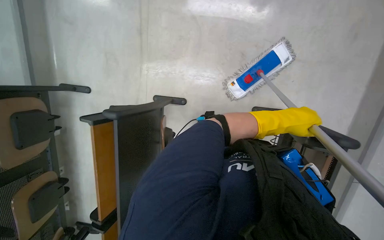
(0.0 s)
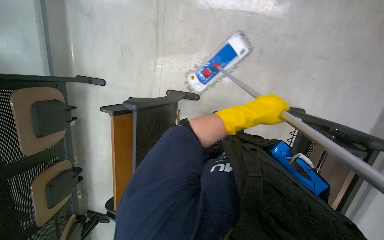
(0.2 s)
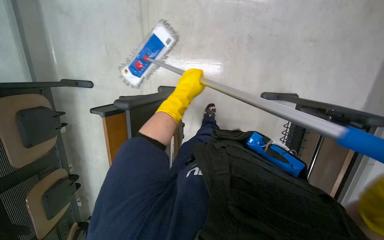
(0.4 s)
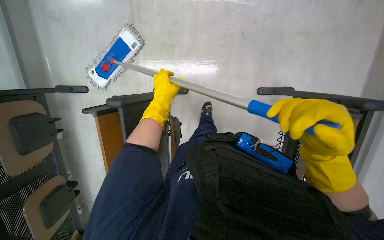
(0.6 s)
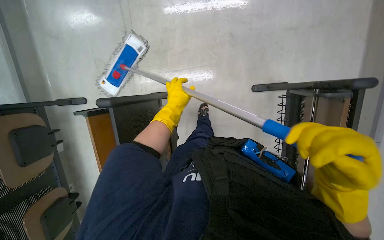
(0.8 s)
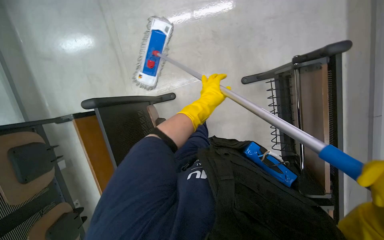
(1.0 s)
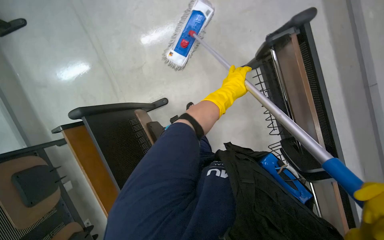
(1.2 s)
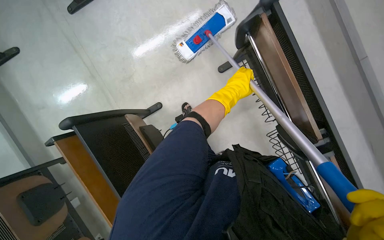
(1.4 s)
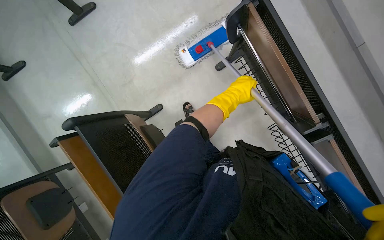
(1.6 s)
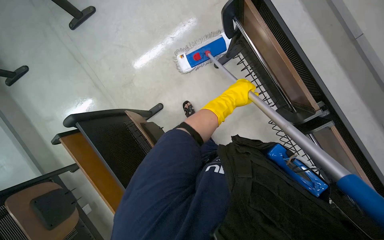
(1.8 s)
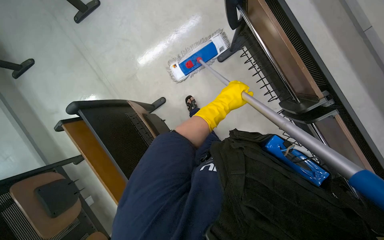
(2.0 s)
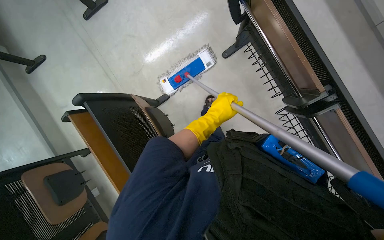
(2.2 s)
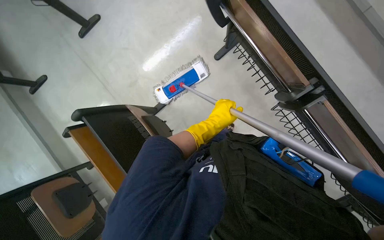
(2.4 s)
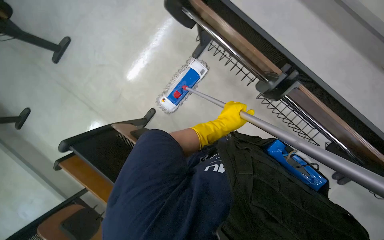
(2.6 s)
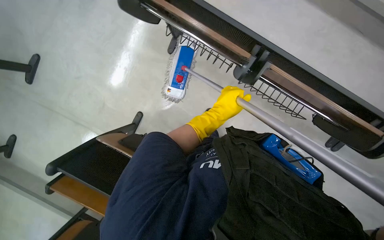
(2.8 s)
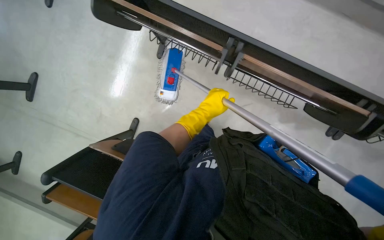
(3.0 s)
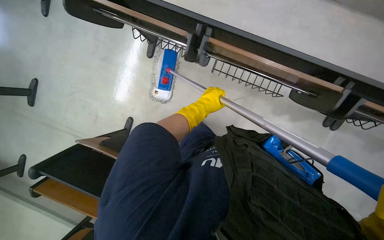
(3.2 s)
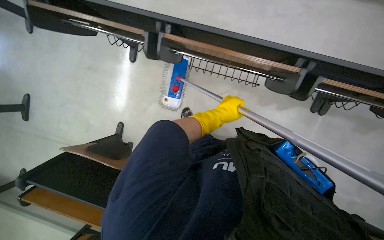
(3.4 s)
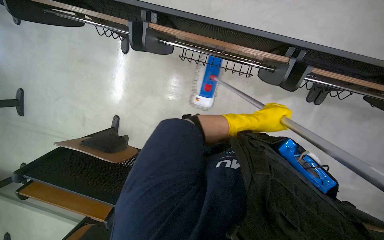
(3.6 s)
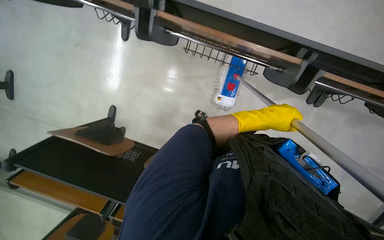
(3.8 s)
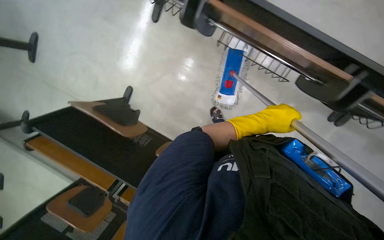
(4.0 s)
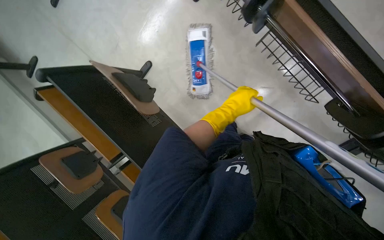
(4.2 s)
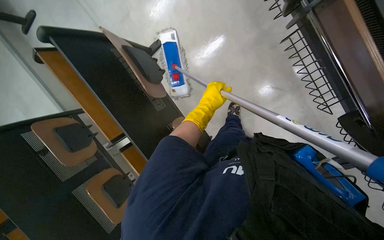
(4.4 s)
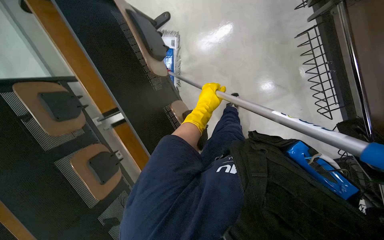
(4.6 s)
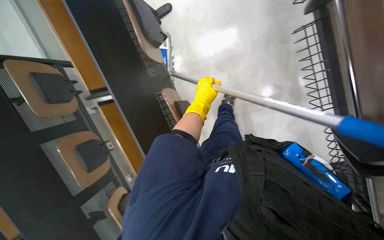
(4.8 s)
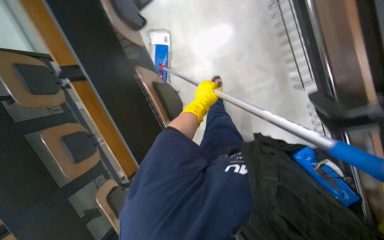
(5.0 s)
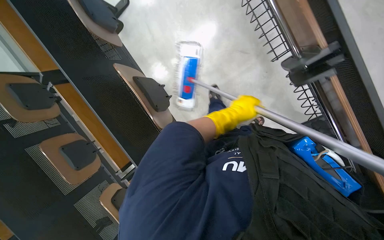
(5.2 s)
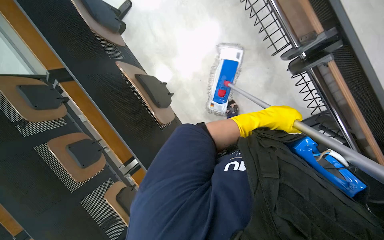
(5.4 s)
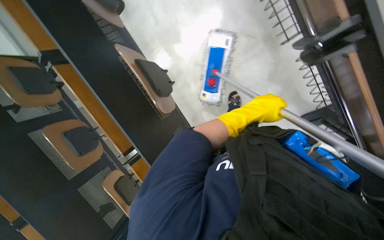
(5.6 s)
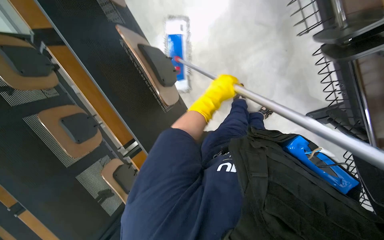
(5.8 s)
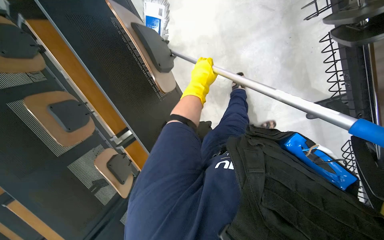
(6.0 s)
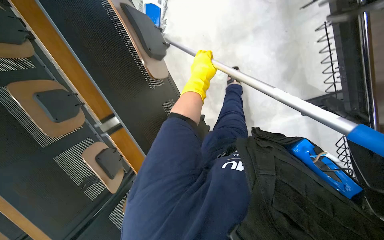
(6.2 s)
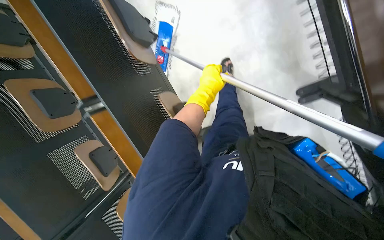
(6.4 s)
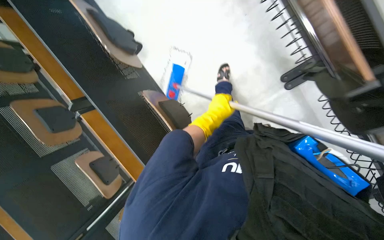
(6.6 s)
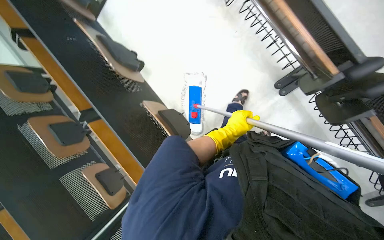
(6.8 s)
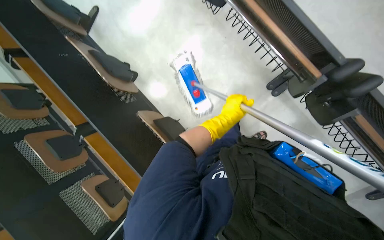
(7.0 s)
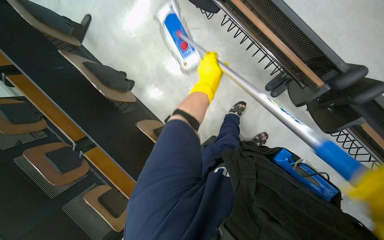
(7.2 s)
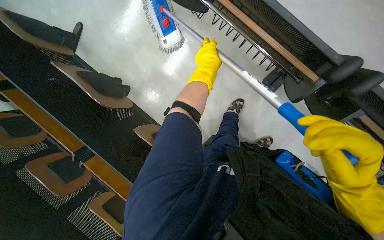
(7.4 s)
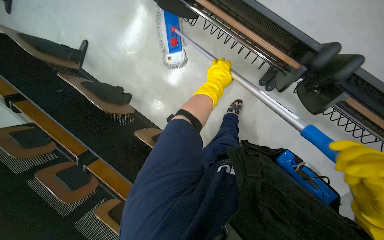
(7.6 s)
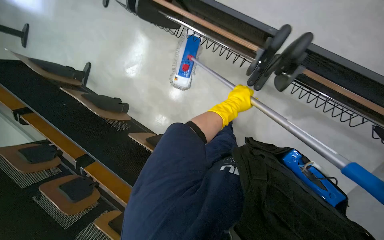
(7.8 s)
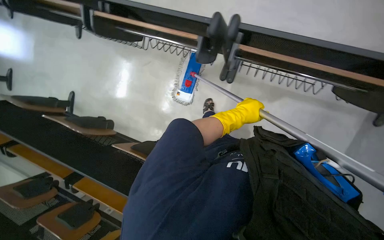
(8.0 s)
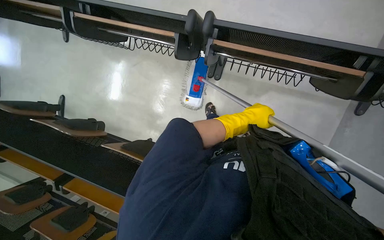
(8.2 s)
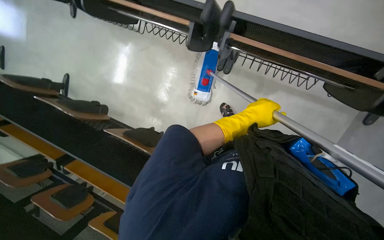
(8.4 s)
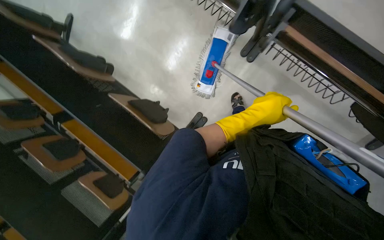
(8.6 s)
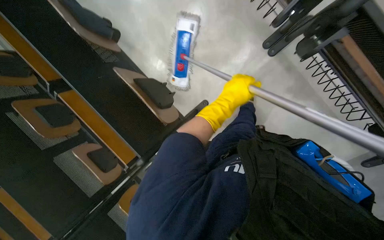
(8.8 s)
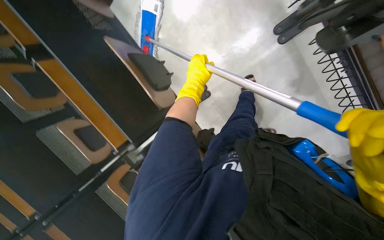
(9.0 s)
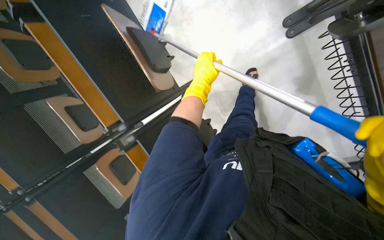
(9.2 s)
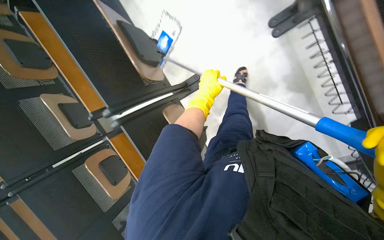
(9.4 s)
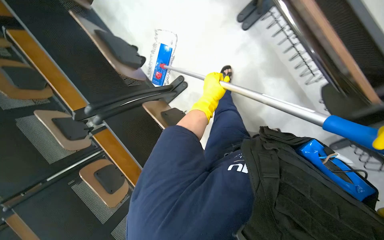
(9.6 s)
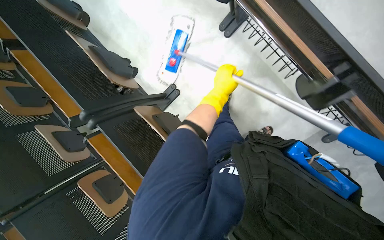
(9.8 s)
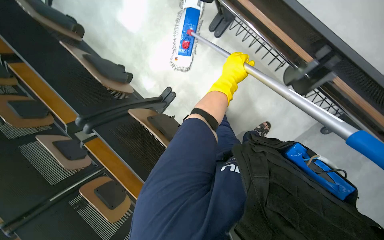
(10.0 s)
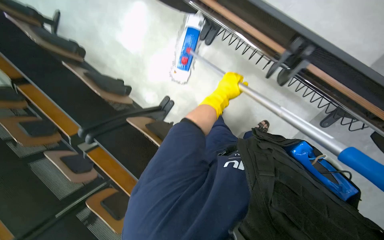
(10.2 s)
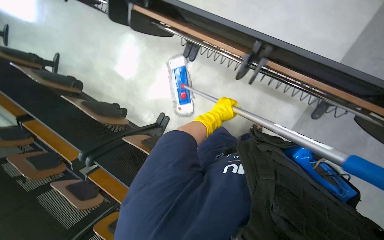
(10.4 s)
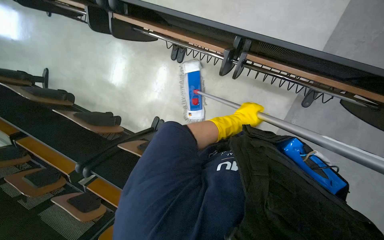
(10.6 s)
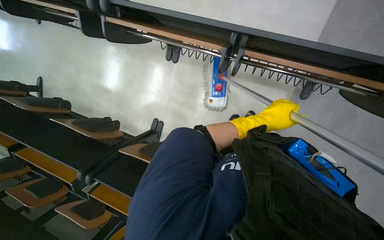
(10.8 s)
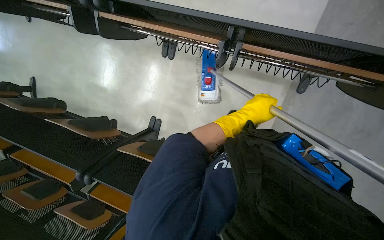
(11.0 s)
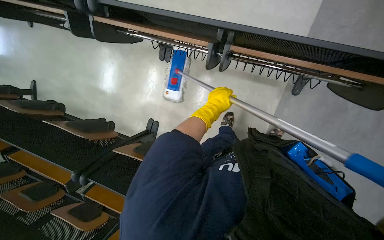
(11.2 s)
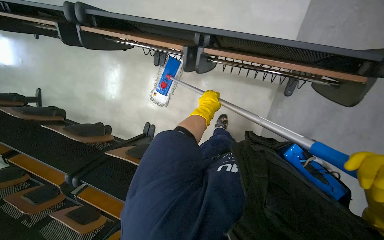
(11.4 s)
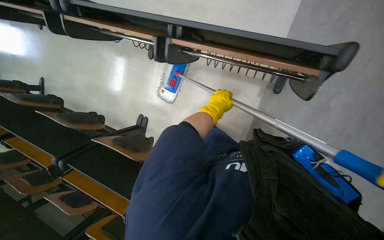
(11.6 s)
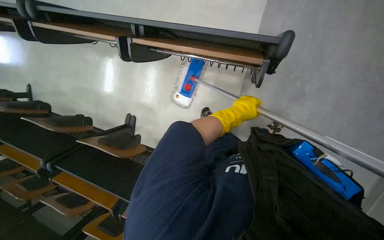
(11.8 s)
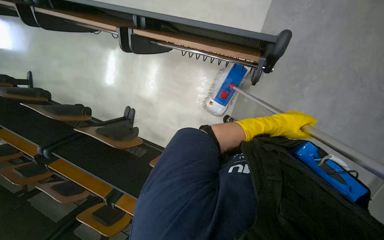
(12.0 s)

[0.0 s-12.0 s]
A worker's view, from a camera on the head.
Job: mopping floor.
The whole recording: Mopping lecture hall floor. The worker mops the floor in the lecture hall, moving chairs and other items as needed to clean the area.
0.0 to 1.6 s: The left hand travels to the left by some 15 cm.
1.6 to 3.0 s: The scene rotates counterclockwise by approximately 35 degrees.
3.0 to 4.4 s: The wearer looks some 15 degrees further downward. Everything in view rotates some 30 degrees clockwise.
4.4 to 6.0 s: The camera pitches downward, by about 15 degrees. The left hand goes to the right and returns, some 50 cm each way.
6.0 to 7.6 s: The camera travels some 50 cm. The view tilts roughly 20 degrees upward.
7.6 to 9.0 s: The view tilts about 15 degrees downward.
9.0 to 10.4 s: The head travels some 70 cm. The camera pitches upward, by about 25 degrees.
10.4 to 12.0 s: The camera travels to the right, about 50 cm.

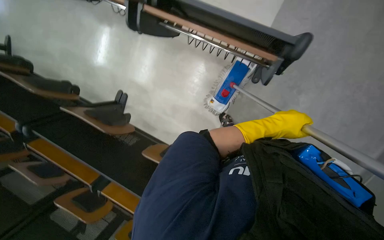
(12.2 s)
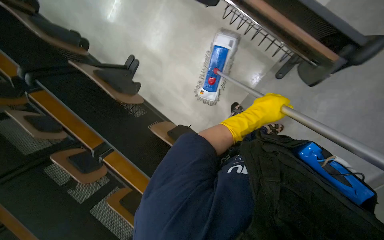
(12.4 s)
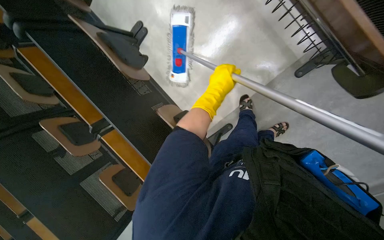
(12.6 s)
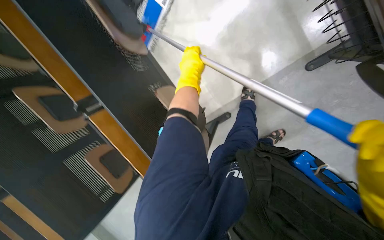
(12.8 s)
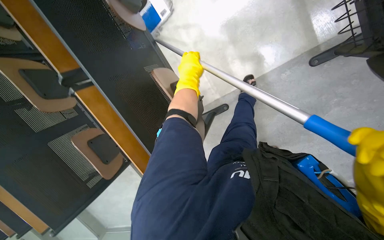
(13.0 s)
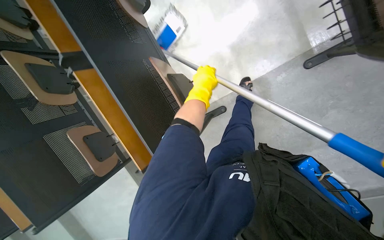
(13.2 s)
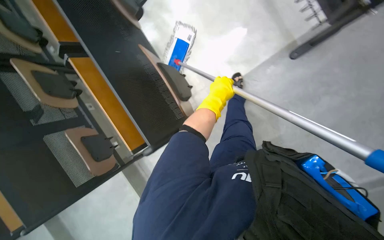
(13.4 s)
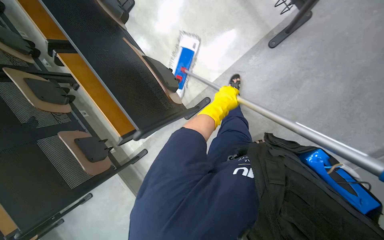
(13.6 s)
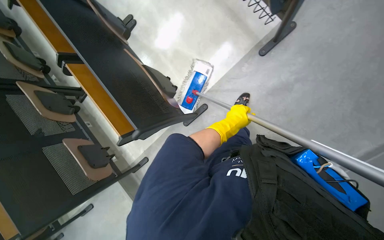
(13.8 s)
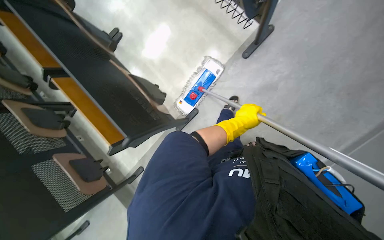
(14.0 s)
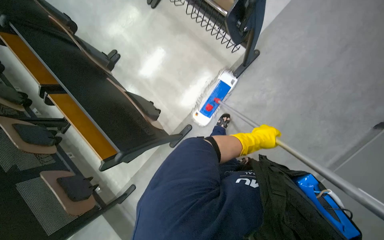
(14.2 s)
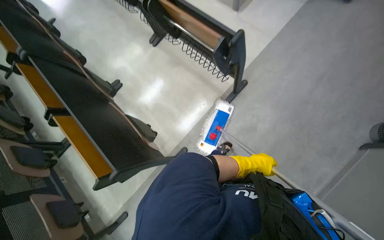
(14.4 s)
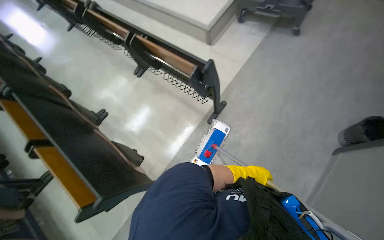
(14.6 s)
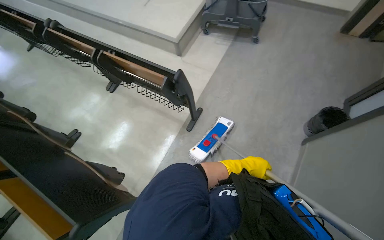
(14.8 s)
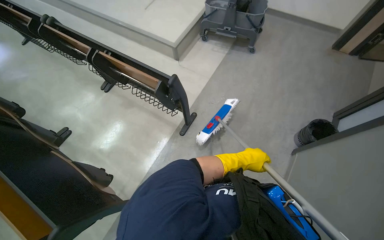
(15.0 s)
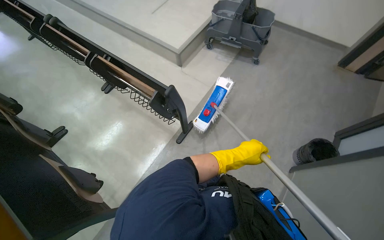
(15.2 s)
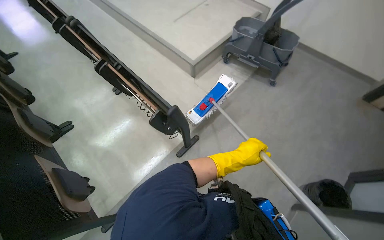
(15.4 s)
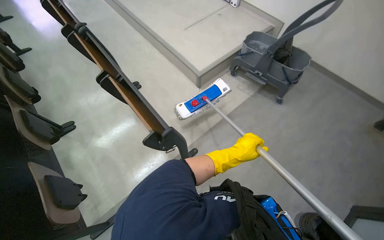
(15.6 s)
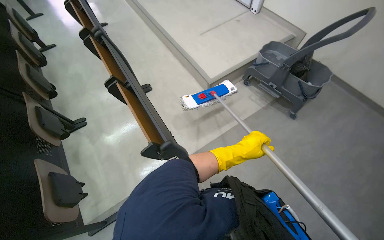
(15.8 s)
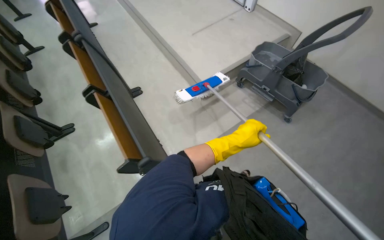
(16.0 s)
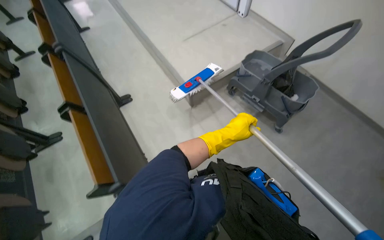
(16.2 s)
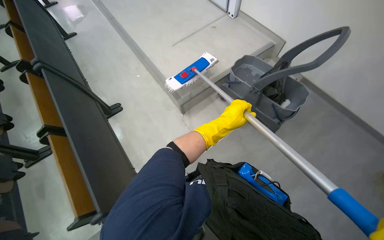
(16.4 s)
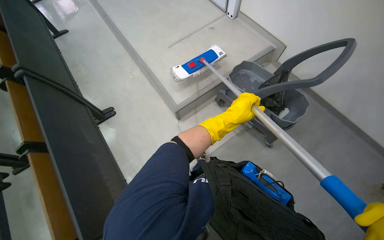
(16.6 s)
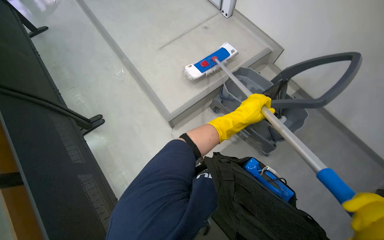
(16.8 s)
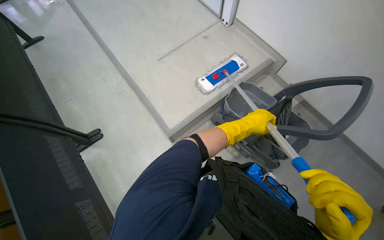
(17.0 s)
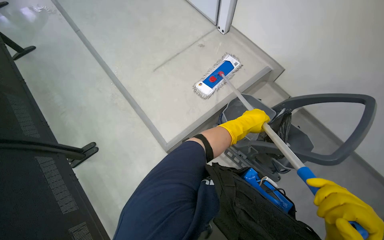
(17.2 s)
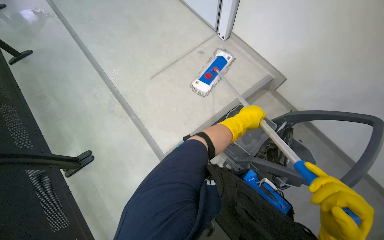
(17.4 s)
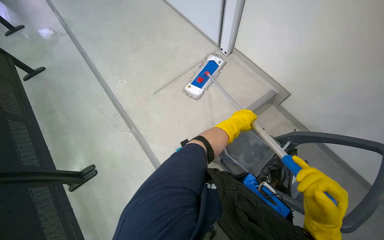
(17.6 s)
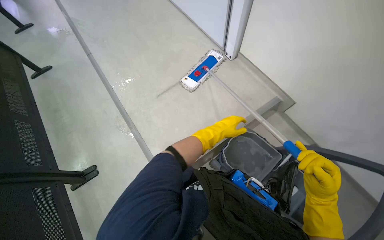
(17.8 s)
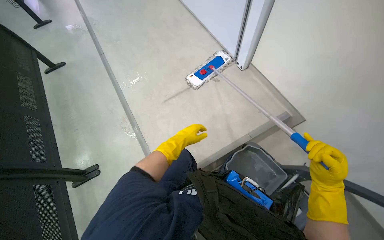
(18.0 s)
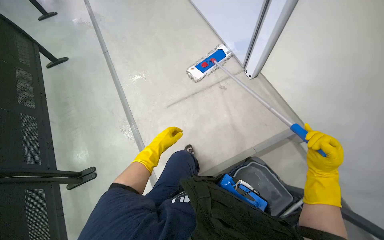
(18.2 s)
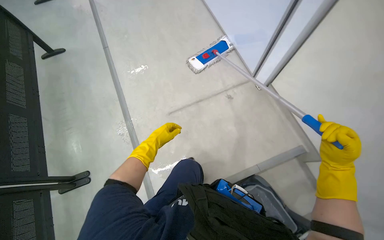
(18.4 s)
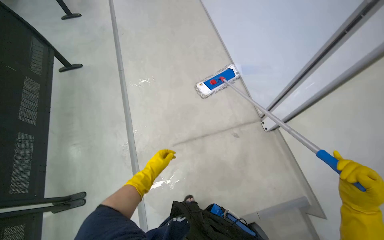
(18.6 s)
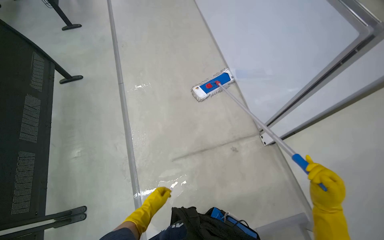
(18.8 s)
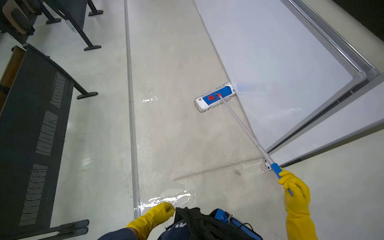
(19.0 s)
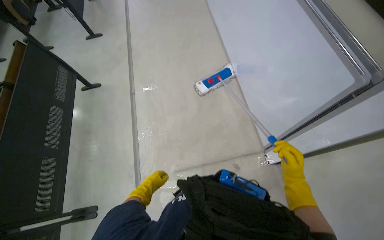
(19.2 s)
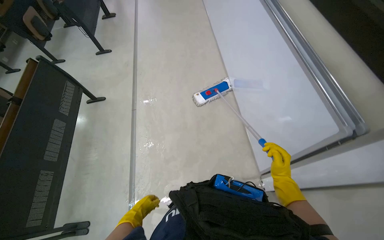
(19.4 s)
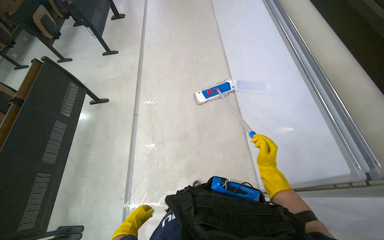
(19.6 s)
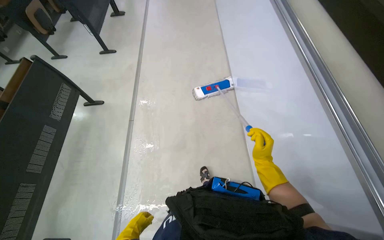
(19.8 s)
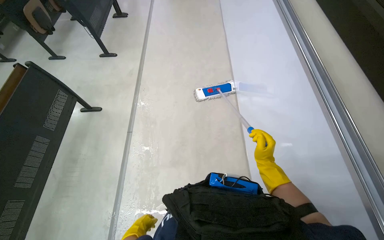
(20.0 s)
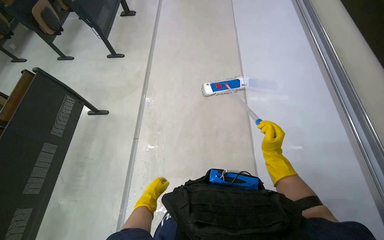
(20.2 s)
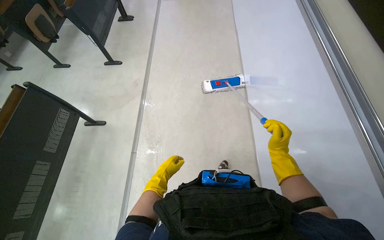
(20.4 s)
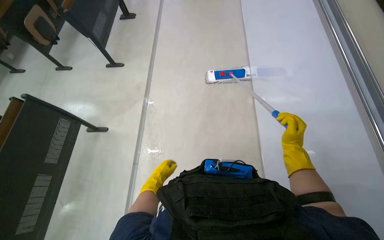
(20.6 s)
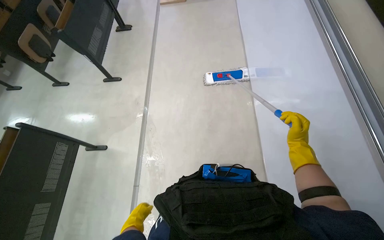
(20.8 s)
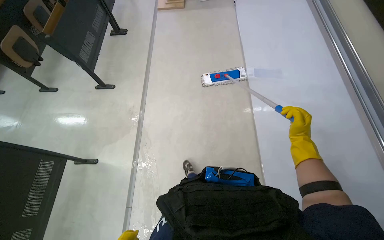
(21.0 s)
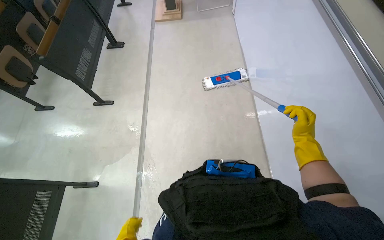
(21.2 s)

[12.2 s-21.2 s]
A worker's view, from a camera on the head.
Job: mopping floor.
The whole recording: Mopping lecture hall floor. The worker mops the floor in the lecture hall, moving chairs and other items as needed to clean the area.
12.2 to 13.8 s: The scene rotates clockwise by roughly 25 degrees.
13.8 to 15.2 s: The view swings some 15 degrees to the right. The camera pitches upward, by about 35 degrees.
15.2 to 16.6 s: The head travels approximately 1 m.
16.6 to 18.2 s: The camera travels approximately 80 cm.
